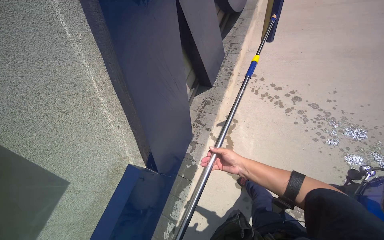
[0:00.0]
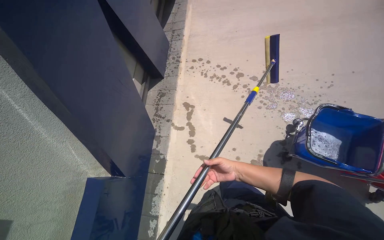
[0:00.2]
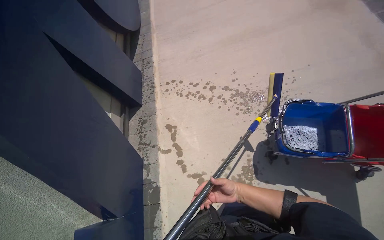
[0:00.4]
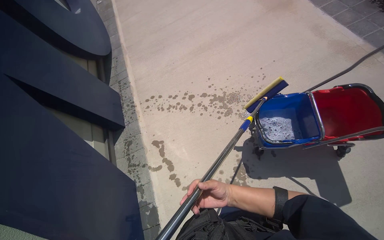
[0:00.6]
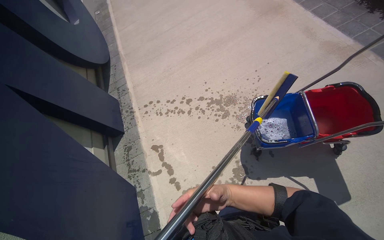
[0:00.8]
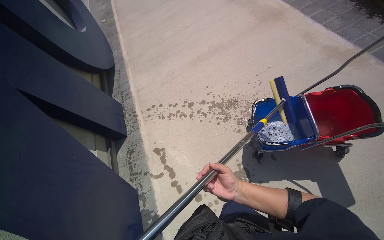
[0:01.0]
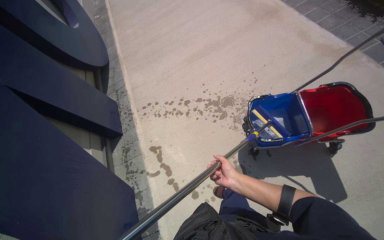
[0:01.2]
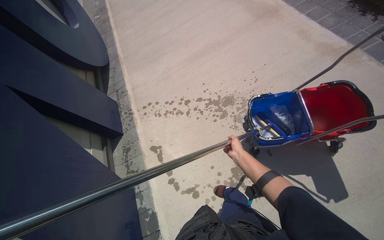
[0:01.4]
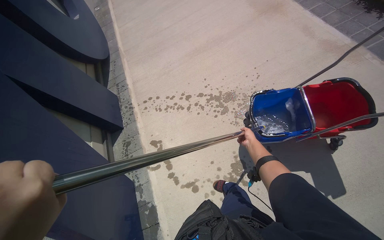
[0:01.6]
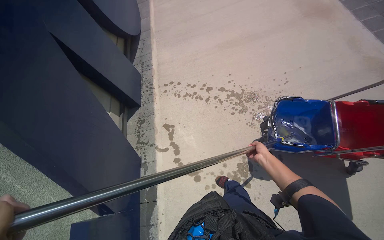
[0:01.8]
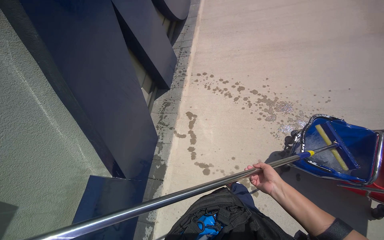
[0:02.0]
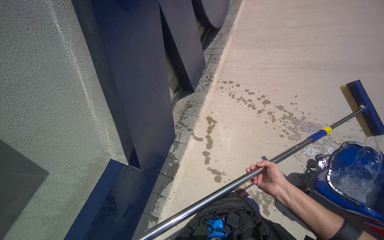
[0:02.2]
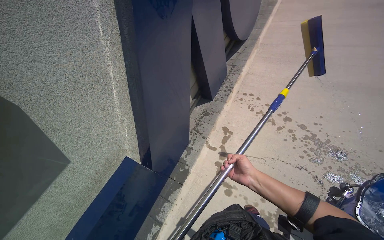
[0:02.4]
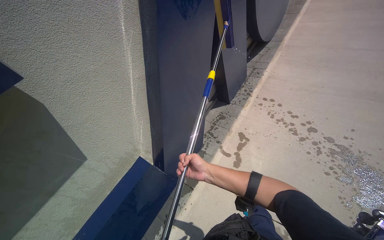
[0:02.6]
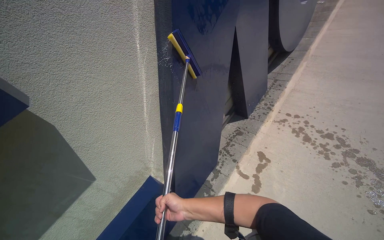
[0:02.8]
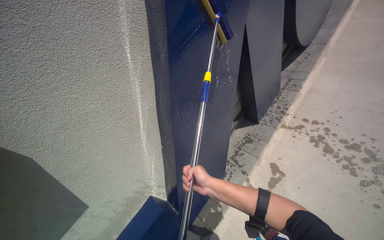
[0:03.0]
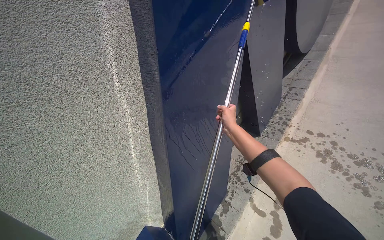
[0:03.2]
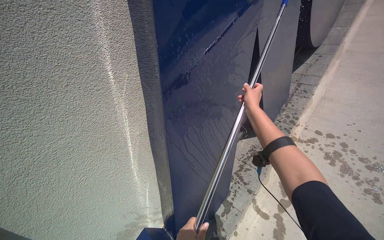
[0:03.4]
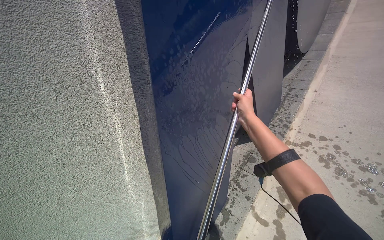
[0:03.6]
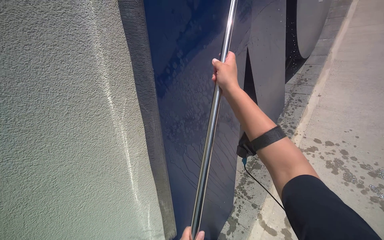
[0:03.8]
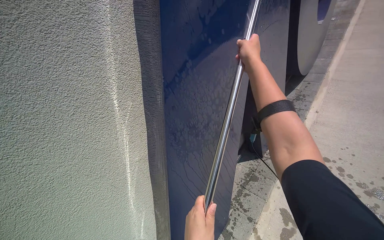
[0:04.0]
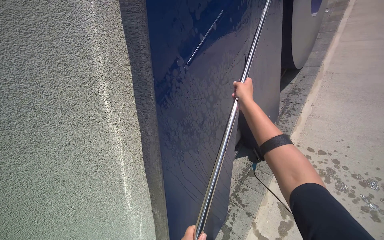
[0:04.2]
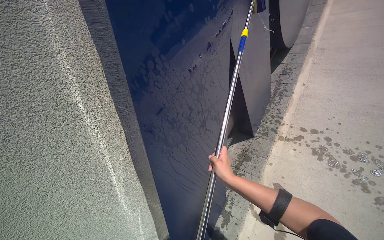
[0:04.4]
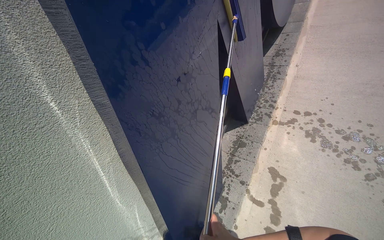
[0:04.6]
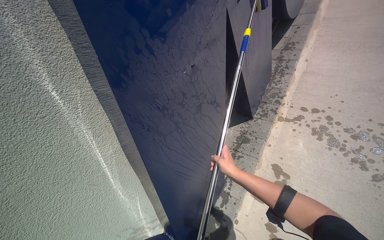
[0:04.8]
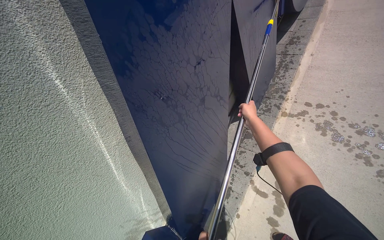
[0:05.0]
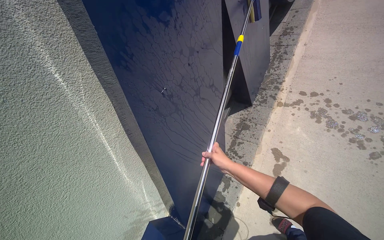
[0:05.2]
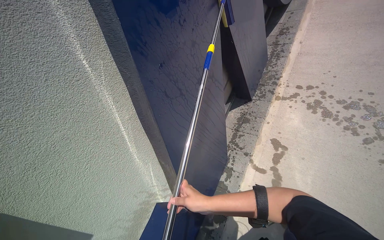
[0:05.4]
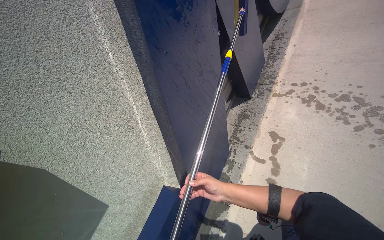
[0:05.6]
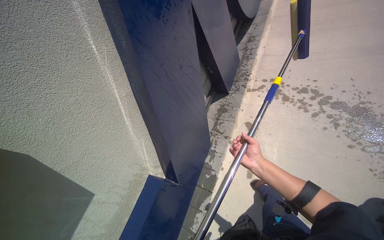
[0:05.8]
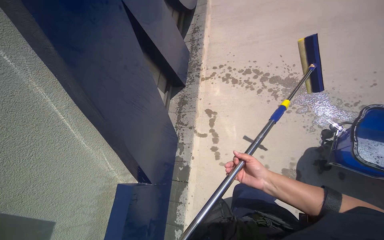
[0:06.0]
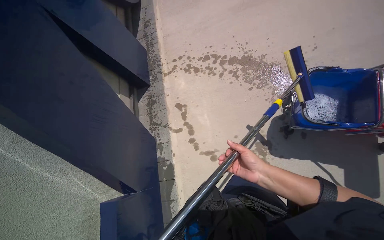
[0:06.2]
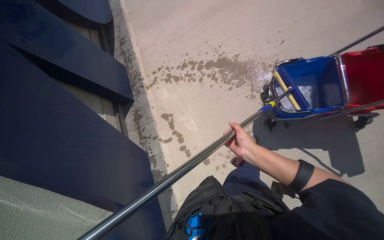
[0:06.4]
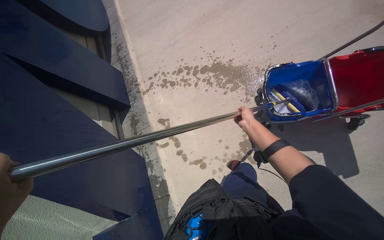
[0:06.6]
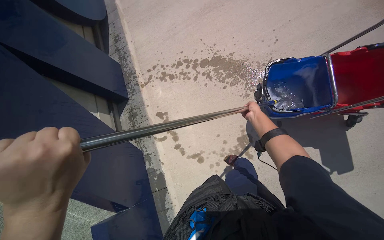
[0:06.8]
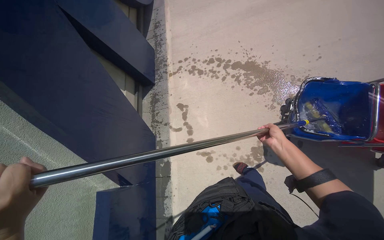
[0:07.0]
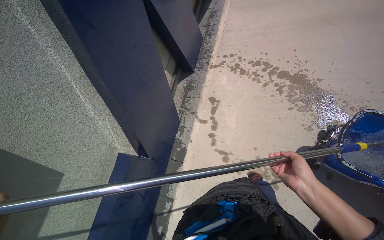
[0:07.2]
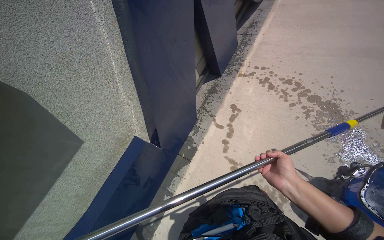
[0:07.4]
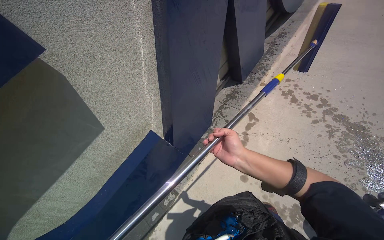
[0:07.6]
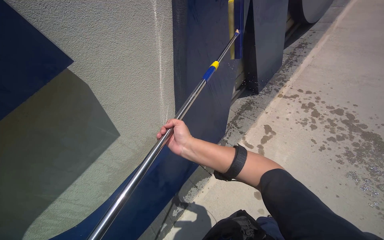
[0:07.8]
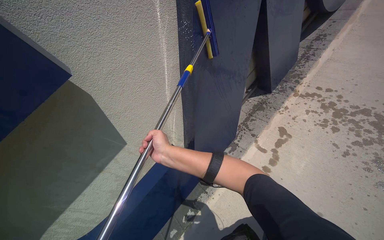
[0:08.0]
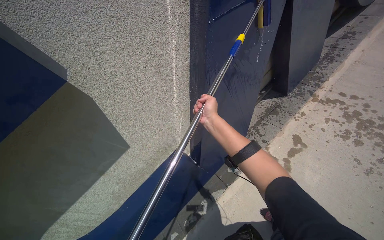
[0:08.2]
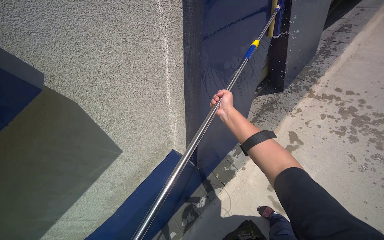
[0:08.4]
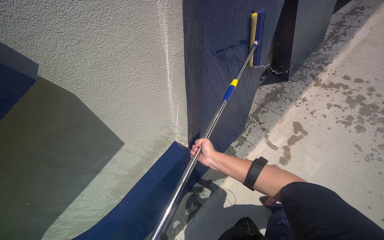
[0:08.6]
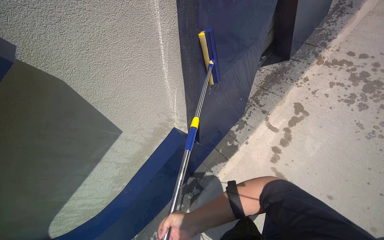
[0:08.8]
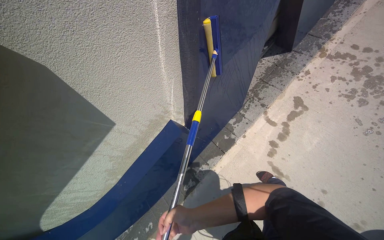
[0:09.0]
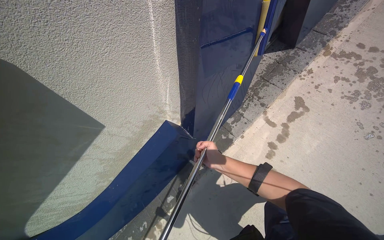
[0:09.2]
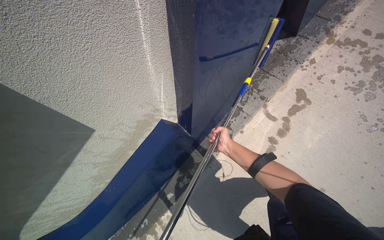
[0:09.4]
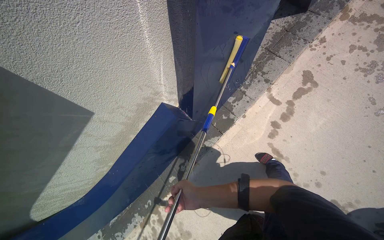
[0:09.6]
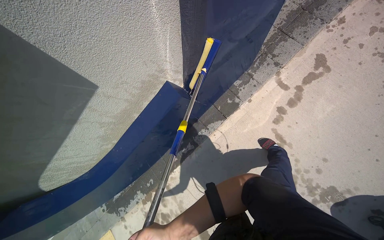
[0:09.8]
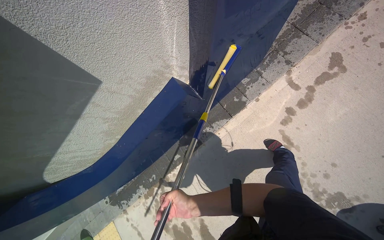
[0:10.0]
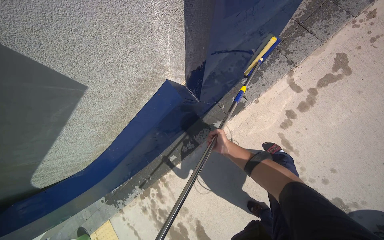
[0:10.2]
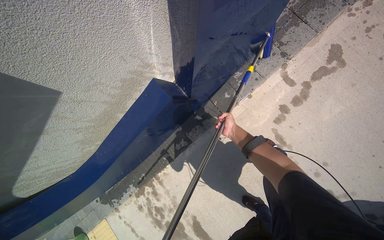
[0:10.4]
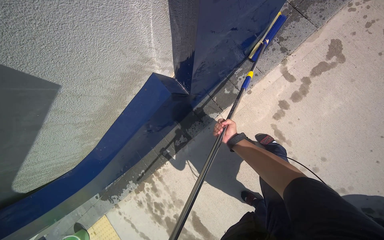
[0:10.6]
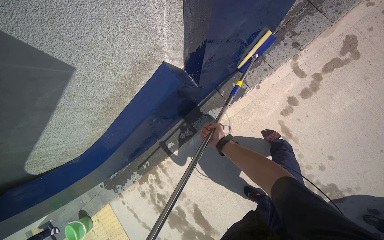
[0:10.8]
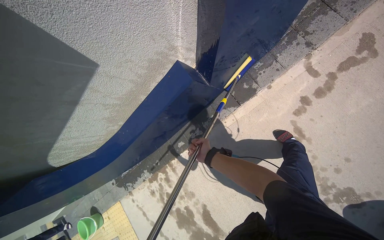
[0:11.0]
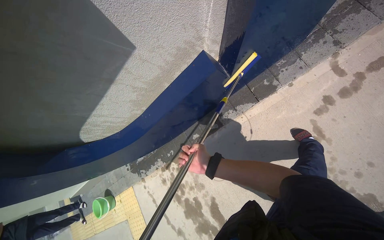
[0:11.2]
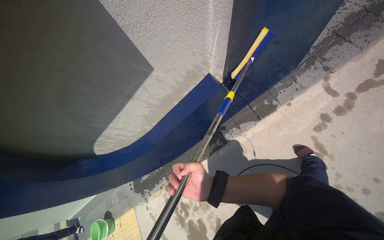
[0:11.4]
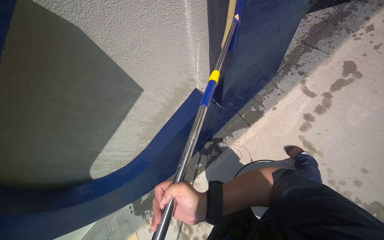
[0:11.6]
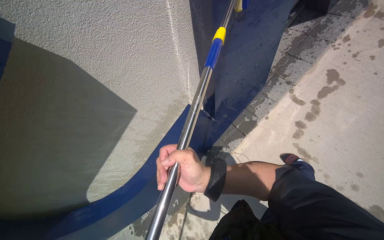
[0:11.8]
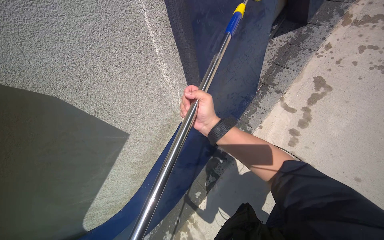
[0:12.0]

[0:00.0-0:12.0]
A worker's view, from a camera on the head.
Job: wiping surfaces.
The whole recording: Scrubbing large blue letter A. The worker scrubs the large blue letter A on the wall with a long-handled tool.
0:00.0 to 0:01.6: The wearer's head swings about 45 degrees to the right.
0:01.6 to 0:03.0: The camera travels roughly 50 cm. The wearer looks roughly 60 degrees further to the left.
0:04.4 to 0:06.0: The head travels approximately 60 cm. The wearer's head swings roughly 25 degrees to the right.
0:06.0 to 0:07.6: The scene rotates clockwise by some 30 degrees.
0:07.6 to 0:09.0: The view tilts about 15 degrees downward.
0:09.0 to 0:10.4: The view tips downward by some 25 degrees.
0:10.4 to 0:12.0: The view tips upward by about 20 degrees.

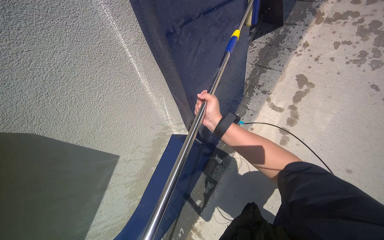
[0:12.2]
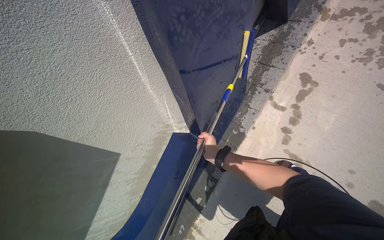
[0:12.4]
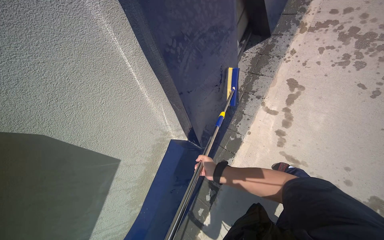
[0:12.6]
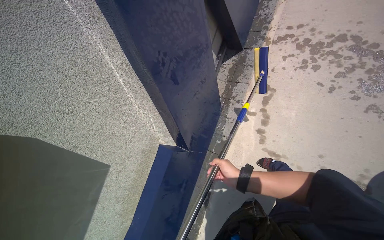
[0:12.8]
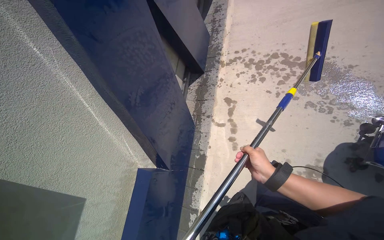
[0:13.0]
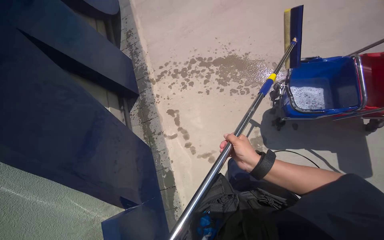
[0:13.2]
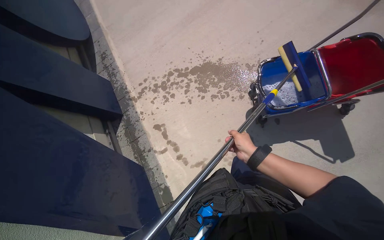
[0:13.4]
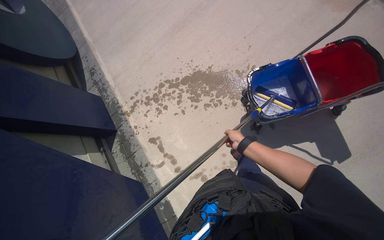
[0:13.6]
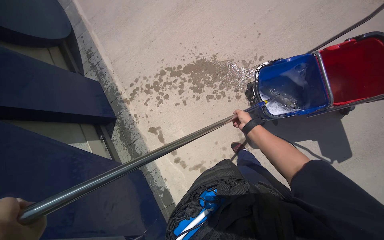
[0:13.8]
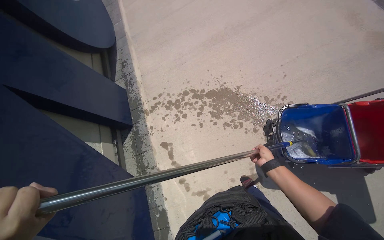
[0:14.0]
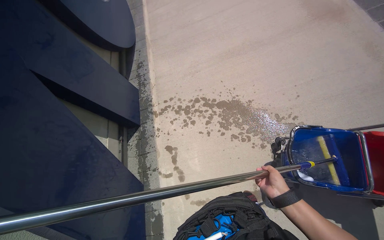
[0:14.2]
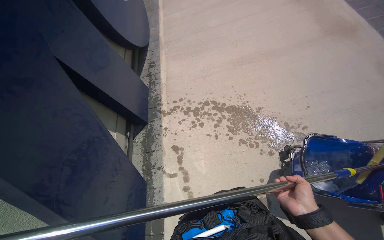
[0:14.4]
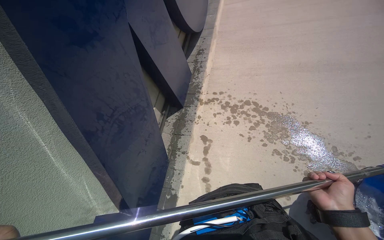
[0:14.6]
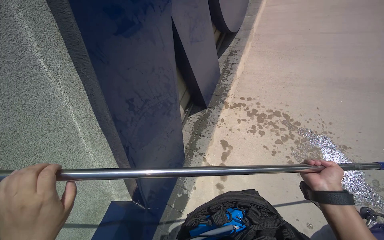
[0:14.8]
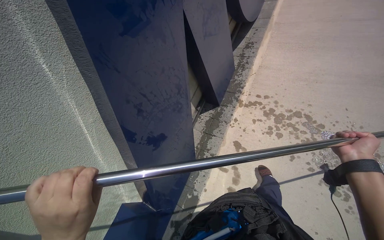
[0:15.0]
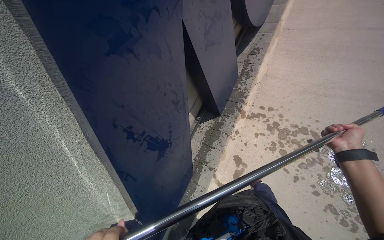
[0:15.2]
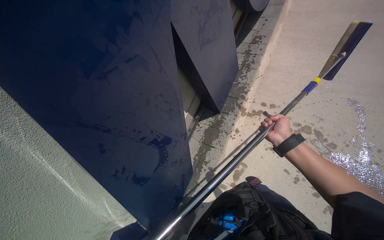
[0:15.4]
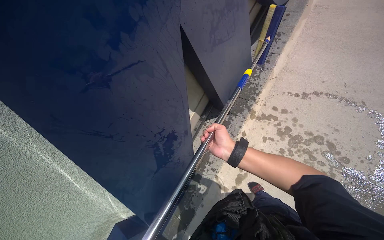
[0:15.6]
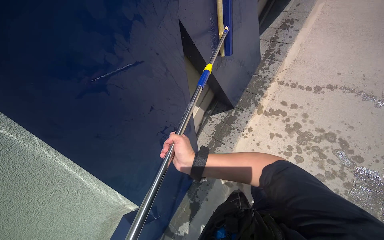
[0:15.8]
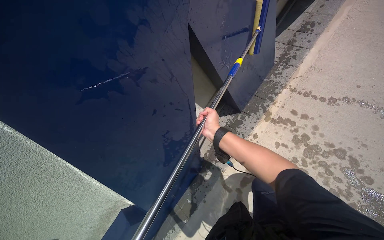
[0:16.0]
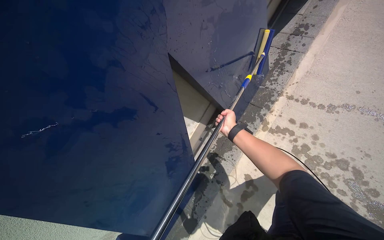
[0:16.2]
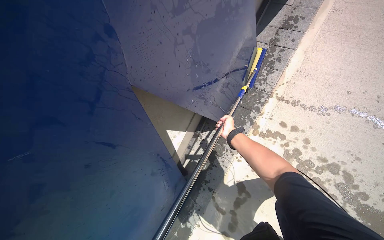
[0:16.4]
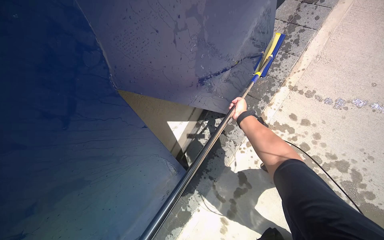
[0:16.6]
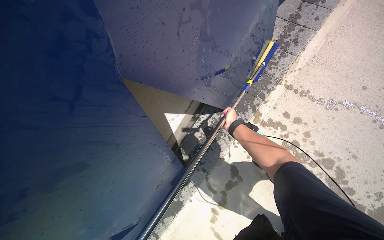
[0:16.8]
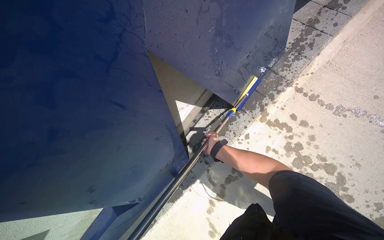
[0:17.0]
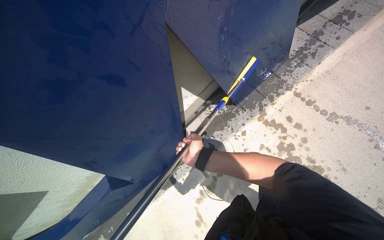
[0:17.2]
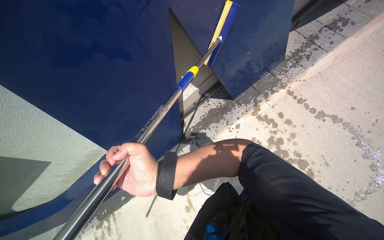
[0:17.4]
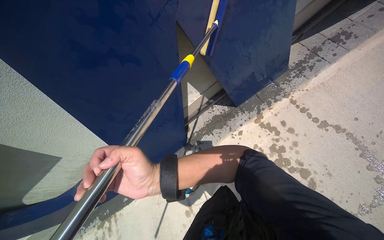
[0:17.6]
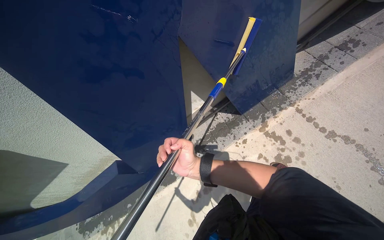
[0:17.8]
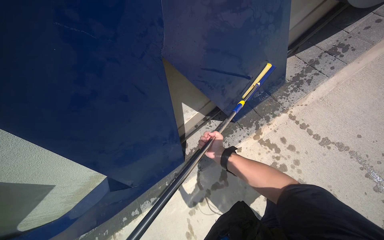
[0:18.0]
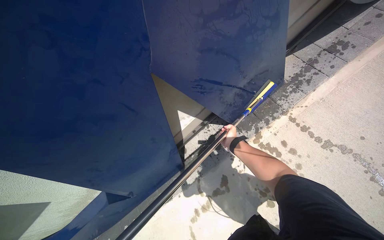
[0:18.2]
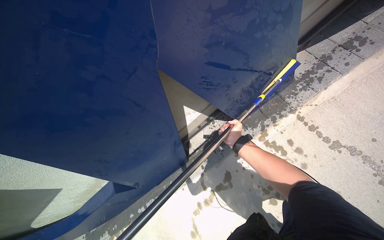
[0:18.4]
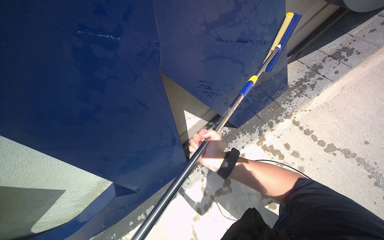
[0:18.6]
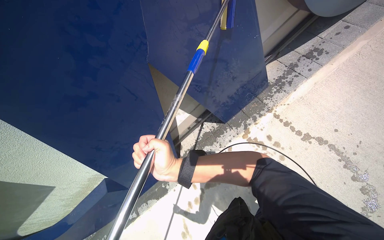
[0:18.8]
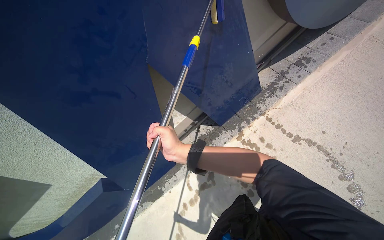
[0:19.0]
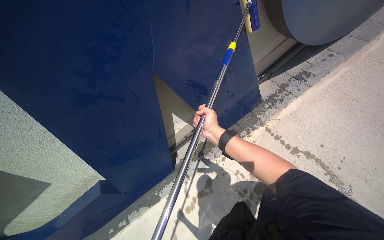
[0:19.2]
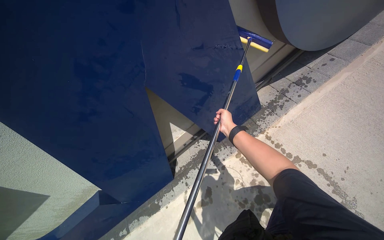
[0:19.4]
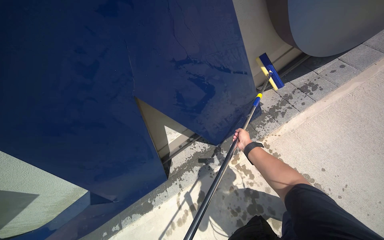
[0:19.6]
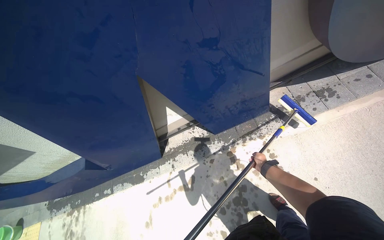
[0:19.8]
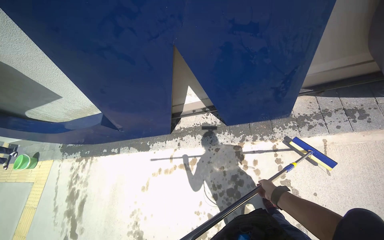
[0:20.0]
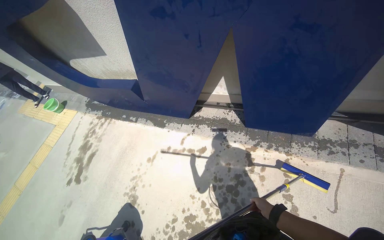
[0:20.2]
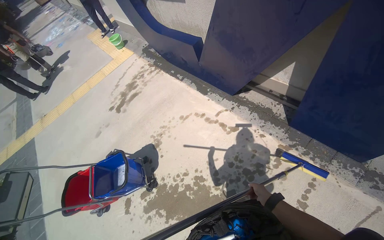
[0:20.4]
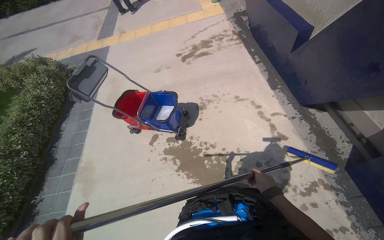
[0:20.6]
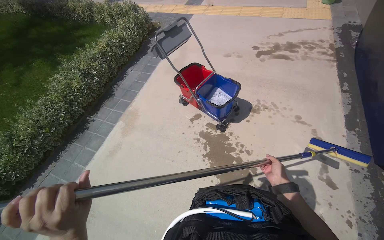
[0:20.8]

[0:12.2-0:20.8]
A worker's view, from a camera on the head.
Job: wiping surfaces.
The whole recording: Scrubbing large blue letter A. The worker scrubs the large blue letter A on the wall with a long-handled tool.
0:12.2 to 0:13.6: The camera is carried some 70 cm. The wearer looks approximately 60 degrees further to the right. The wearer looks roughly 30 degrees further upward.
0:13.6 to 0:15.0: The camera travels approximately 50 cm. The head turns to the left by some 55 degrees.
0:15.0 to 0:16.6: The camera travels approximately 1 m. The view tilts about 30 degrees downward.
0:16.6 to 0:18.0: The right hand heads down the picture and to the left, covering some 25 cm, and goes nearer to the camera and returns, some 60 cm each way.
0:18.0 to 0:19.4: The right hand moves nearer and farther over approximately 30 cm, changing direction 2 times.
0:19.4 to 0:20.8: The head travels approximately 60 cm. The head rotates approximately 135 degrees to the left. The wearer looks roughly 35 degrees further downward.
